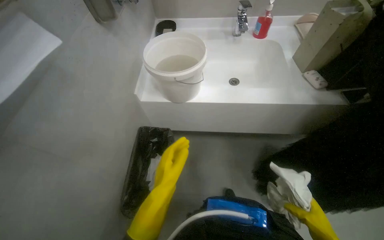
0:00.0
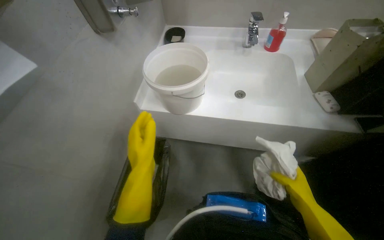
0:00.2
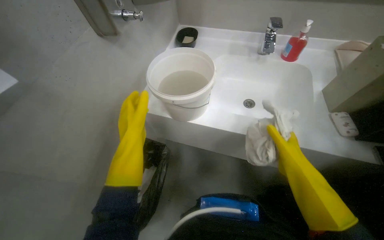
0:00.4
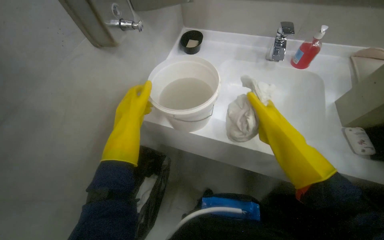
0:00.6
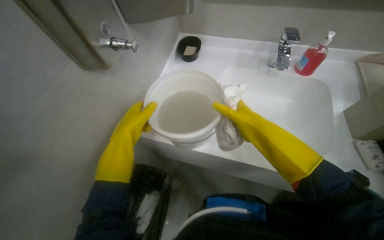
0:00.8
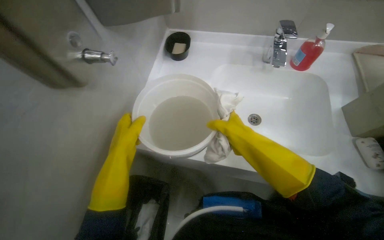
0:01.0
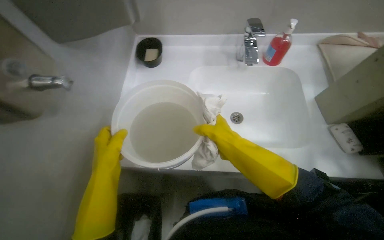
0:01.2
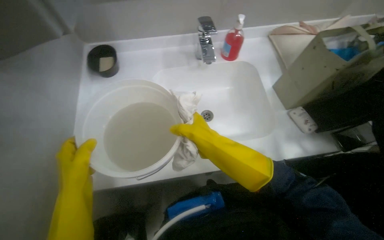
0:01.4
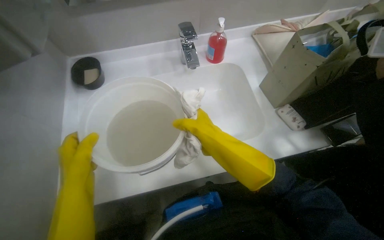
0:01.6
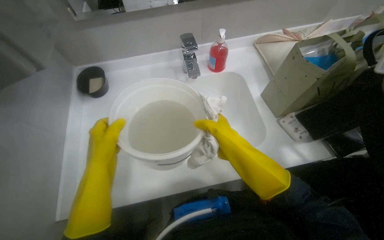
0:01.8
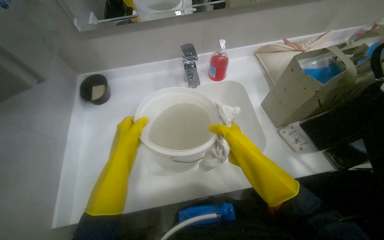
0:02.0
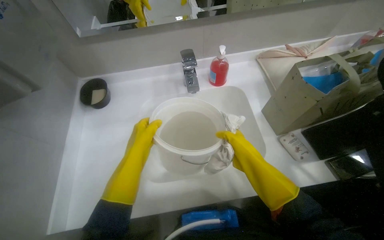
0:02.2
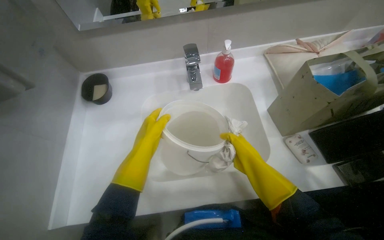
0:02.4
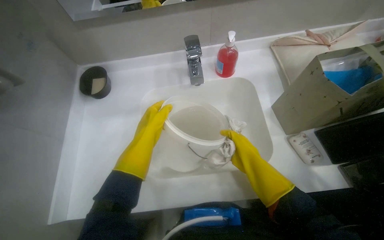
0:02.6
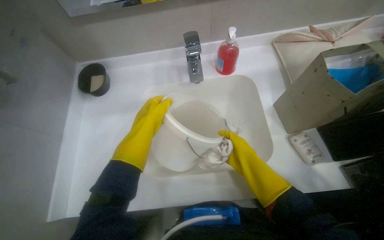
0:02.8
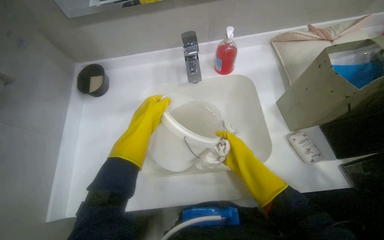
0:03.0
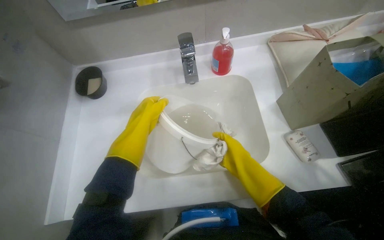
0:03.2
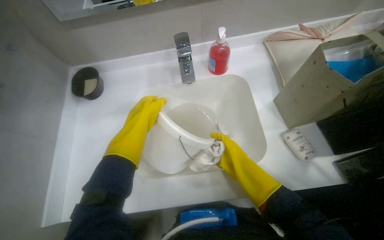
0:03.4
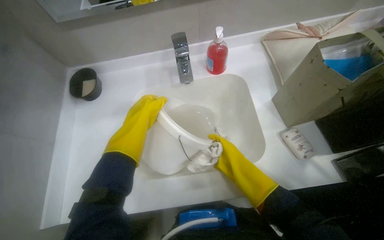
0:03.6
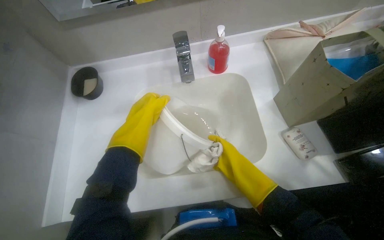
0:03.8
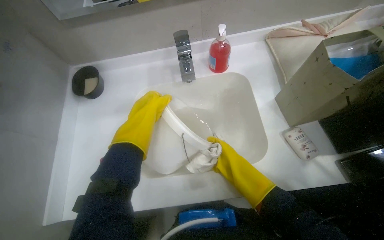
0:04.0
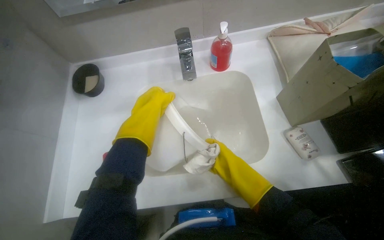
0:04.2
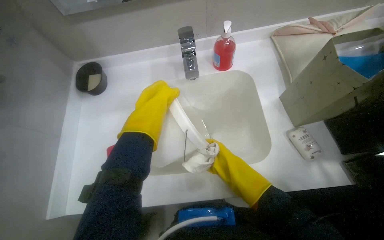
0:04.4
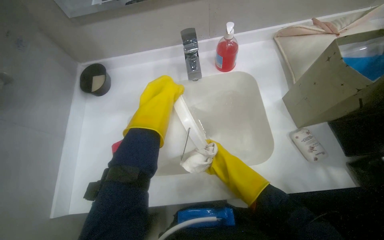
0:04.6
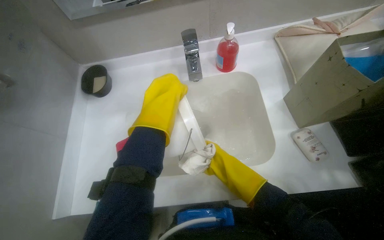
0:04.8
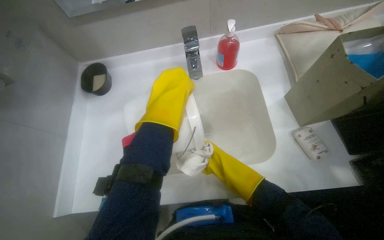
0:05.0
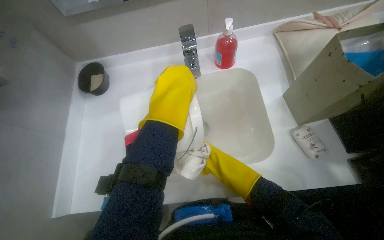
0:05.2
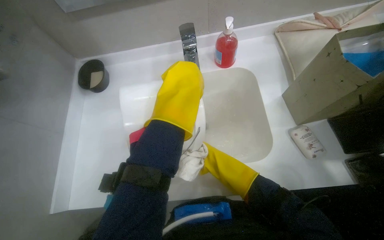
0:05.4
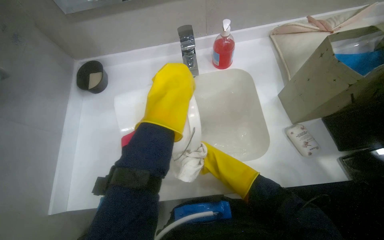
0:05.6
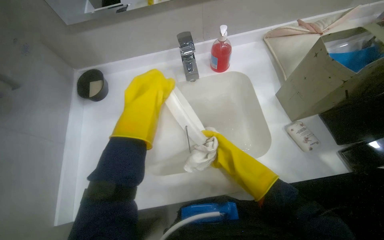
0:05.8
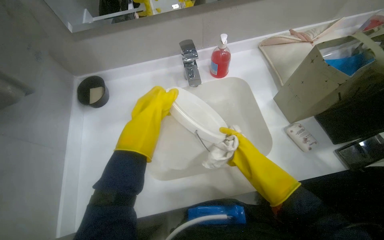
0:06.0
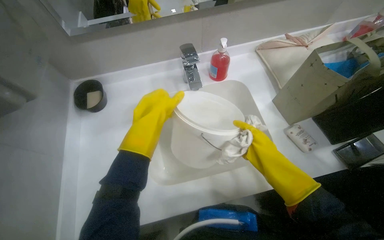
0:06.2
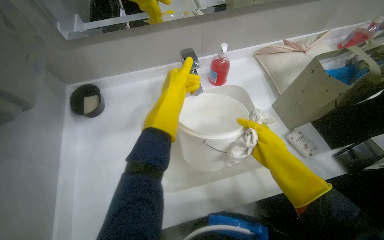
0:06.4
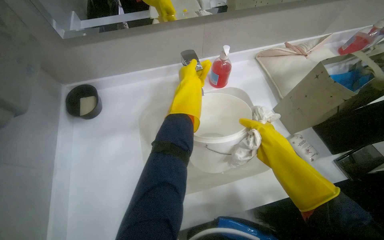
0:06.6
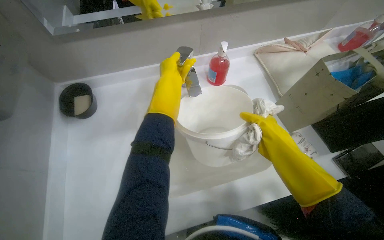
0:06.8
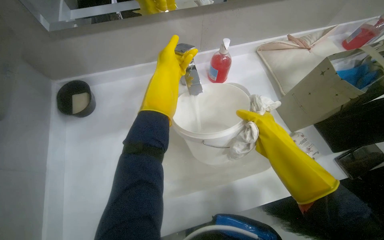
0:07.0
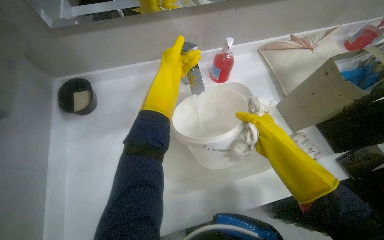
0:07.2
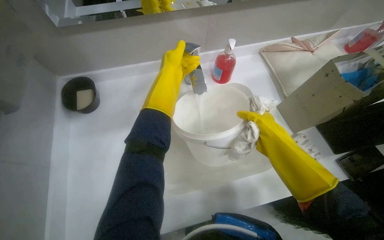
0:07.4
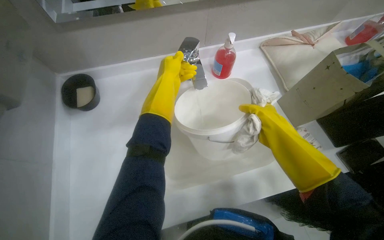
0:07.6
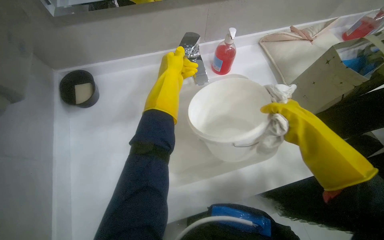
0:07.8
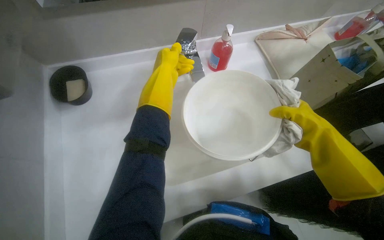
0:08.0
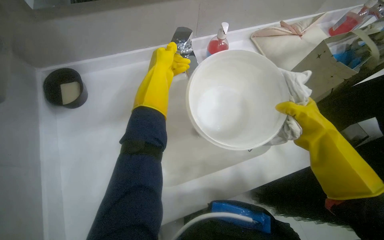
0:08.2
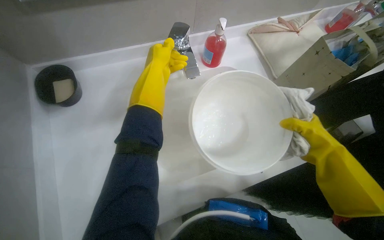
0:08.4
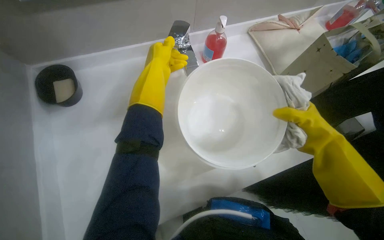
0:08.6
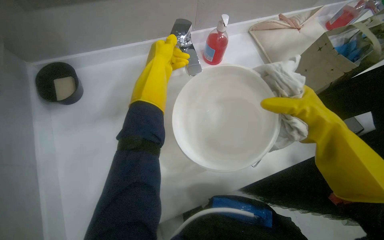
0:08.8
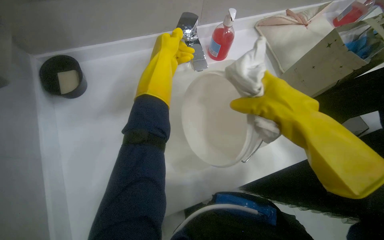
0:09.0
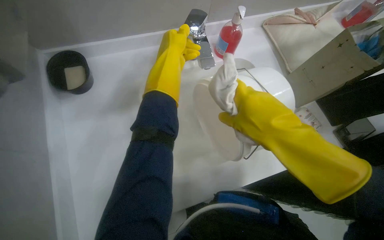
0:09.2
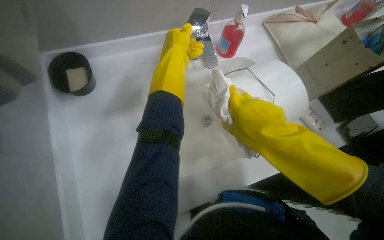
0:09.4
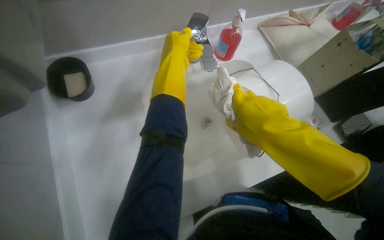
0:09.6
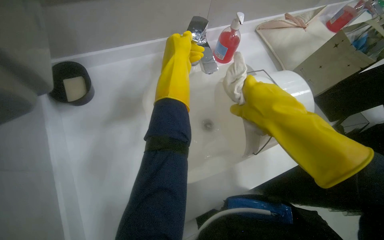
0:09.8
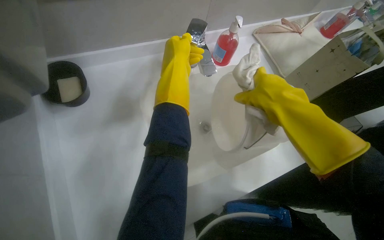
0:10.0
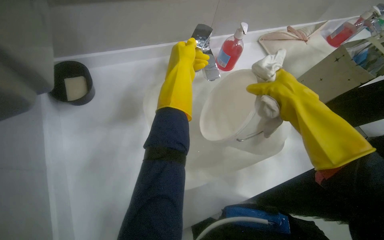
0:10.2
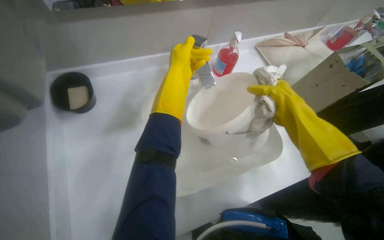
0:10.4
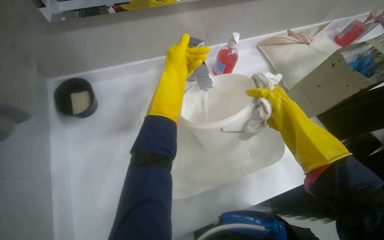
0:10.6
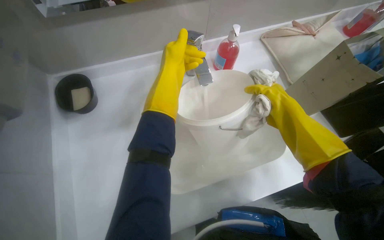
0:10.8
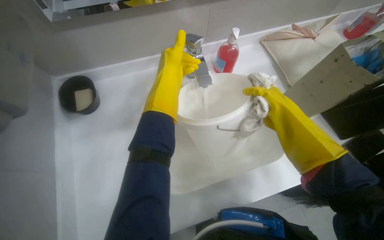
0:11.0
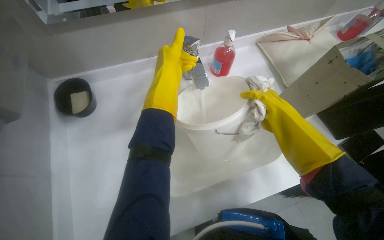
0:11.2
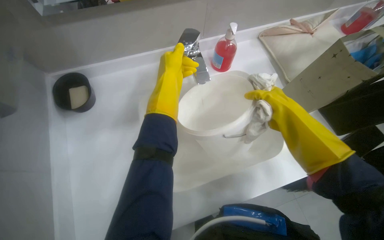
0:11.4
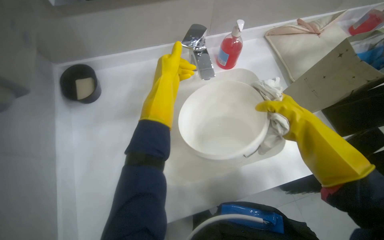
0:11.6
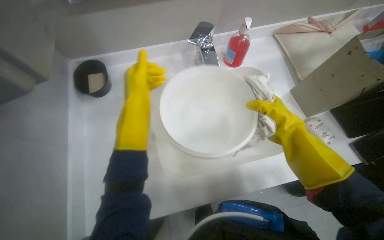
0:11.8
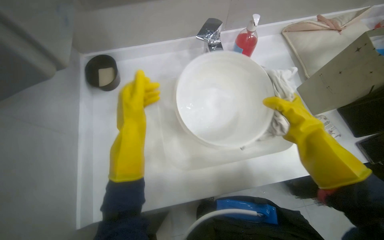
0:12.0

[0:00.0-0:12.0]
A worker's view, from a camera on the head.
Job: preparing cleaning supplies.
The whole recording: Emptying dirty water from bin into sink. The worker empties the dirty water from the bin into the sink.
0:00.0 to 0:01.6: The camera travels roughly 40 cm.
0:01.6 to 0:03.0: The left hand shifts some 25 cm to the right, up the picture and farther from the camera; the right hand is displaced farther from the camera and to the right by about 20 cm.
0:03.0 to 0:04.4: The hands work in one place, with small movements.
0:04.4 to 0:06.0: The hands make small movements and keep their place.
0:06.0 to 0:07.6: The right hand is displaced nearer to the camera and up the picture by roughly 15 cm, while the left hand shifts some 20 cm farther from the camera and up the picture.
0:07.6 to 0:09.0: The right hand goes some 20 cm nearer to the camera and to the left.
0:09.0 to 0:10.4: The right hand travels farther from the camera by roughly 10 cm.
0:10.4 to 0:12.0: The right hand moves farther from the camera, some 10 cm; the left hand heads down the picture, nearer to the camera and to the left, covering some 30 cm.

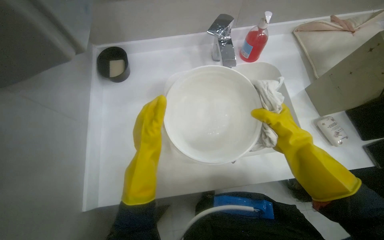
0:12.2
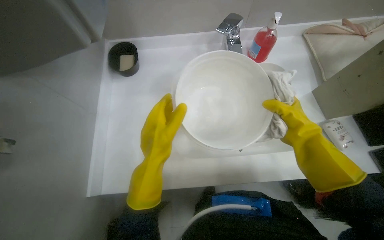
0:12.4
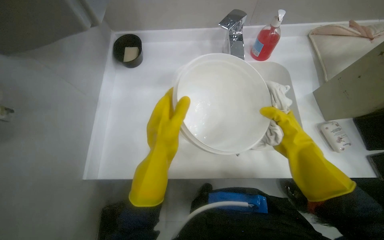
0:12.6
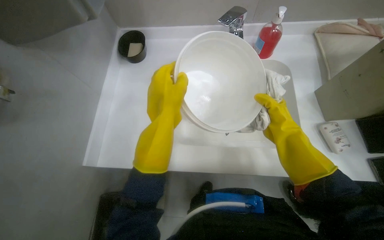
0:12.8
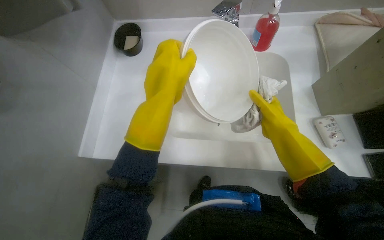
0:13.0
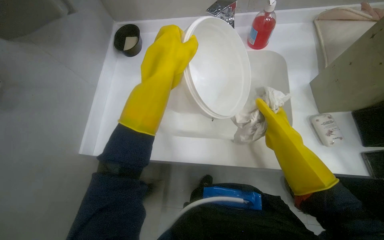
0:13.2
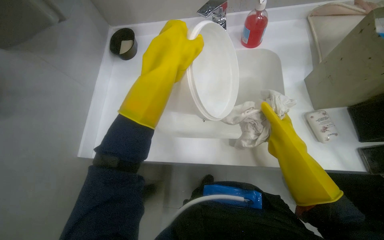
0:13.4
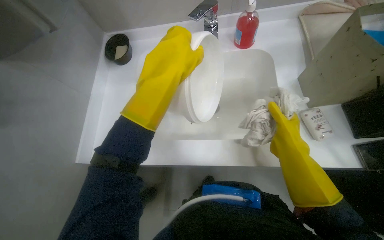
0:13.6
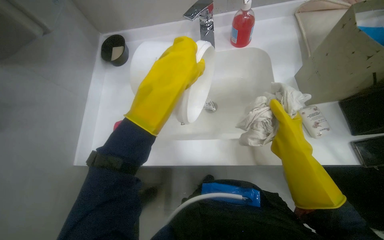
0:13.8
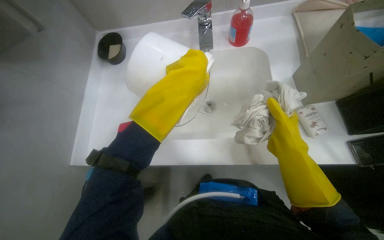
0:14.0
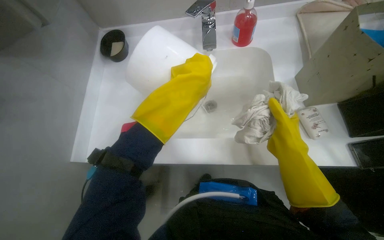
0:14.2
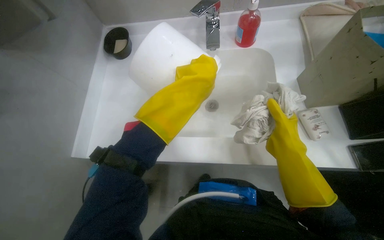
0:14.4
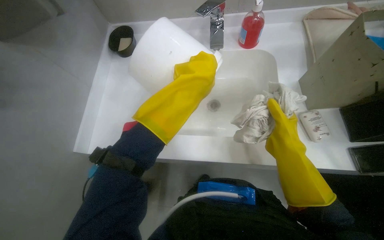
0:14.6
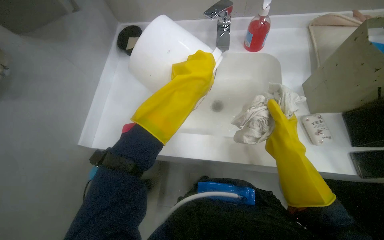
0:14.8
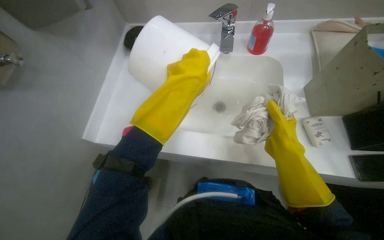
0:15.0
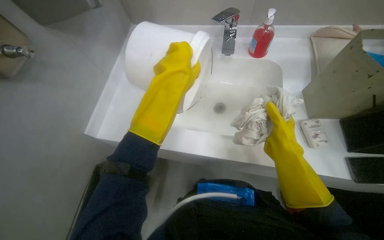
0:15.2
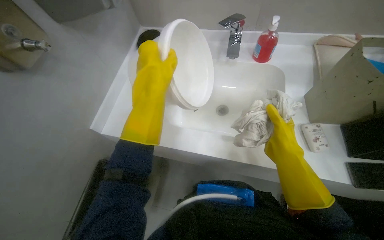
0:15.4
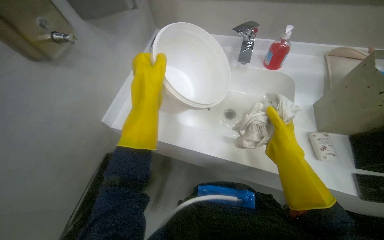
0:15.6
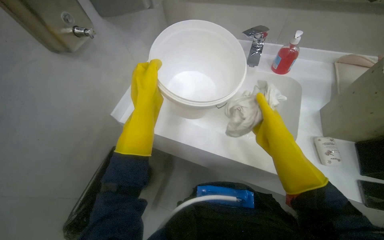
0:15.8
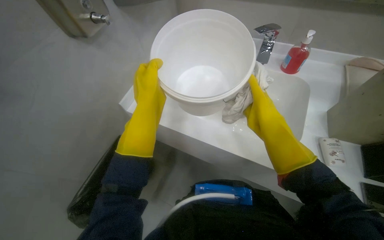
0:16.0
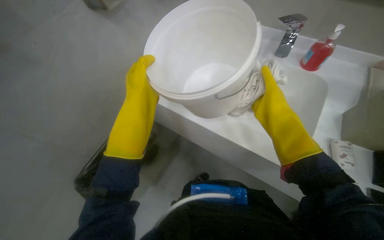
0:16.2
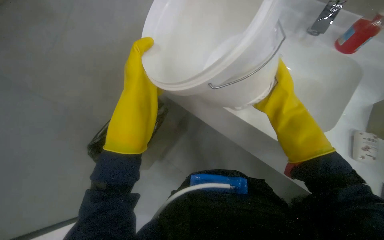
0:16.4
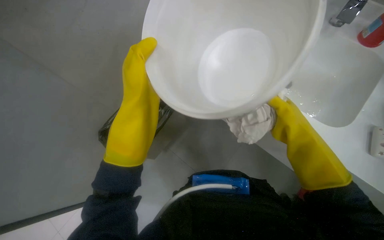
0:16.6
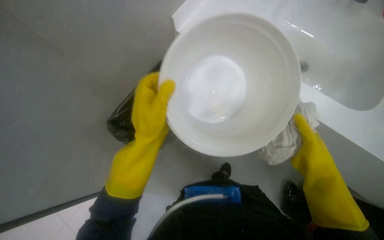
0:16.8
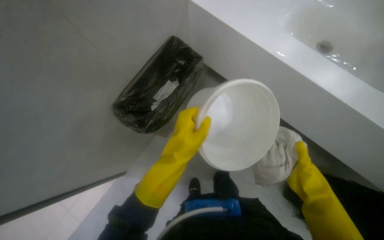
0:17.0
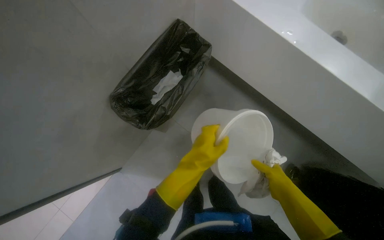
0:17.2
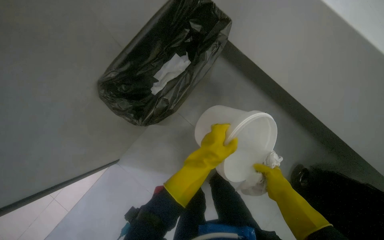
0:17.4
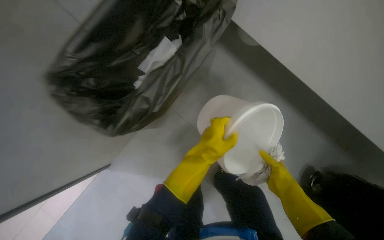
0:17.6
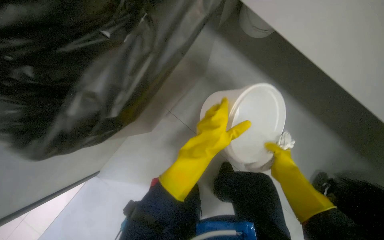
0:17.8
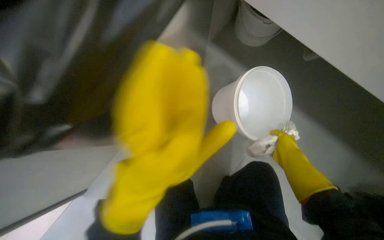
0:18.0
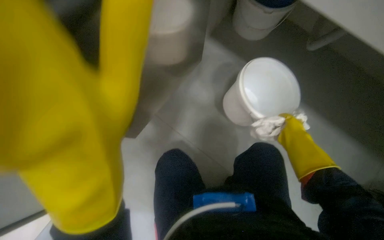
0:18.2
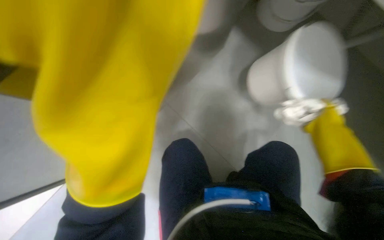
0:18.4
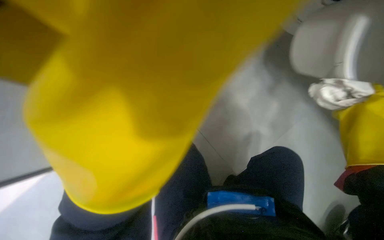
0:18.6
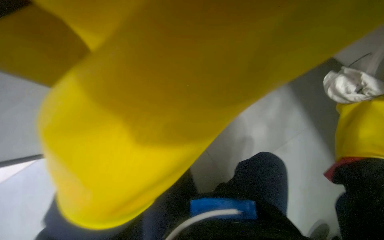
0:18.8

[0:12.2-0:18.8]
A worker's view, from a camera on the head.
Job: preparing cleaning supplies.
The whole recording: Emptying dirty water from bin into sink. The worker empties the dirty water from the bin into the sink.
0:12.2 to 0:13.8: The left hand is displaced to the right and nearer to the camera by some 30 cm.
0:15.4 to 0:17.2: The scene rotates clockwise by some 25 degrees. The left hand moves down the picture and farther from the camera, approximately 35 cm, while the right hand shifts some 20 cm farther from the camera and down the picture.
0:17.2 to 0:18.8: The camera pitches downward, by roughly 15 degrees.
